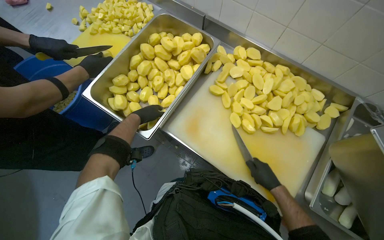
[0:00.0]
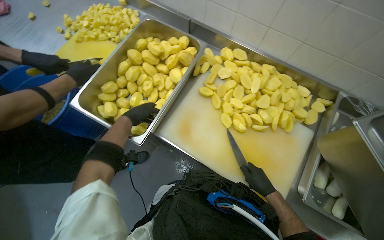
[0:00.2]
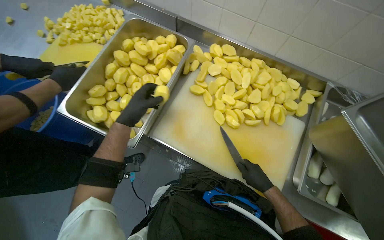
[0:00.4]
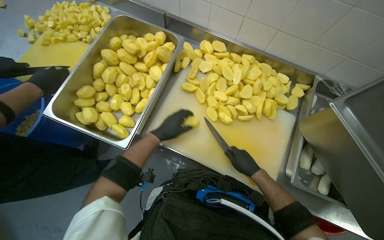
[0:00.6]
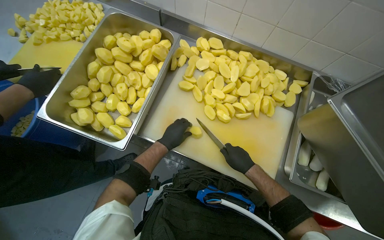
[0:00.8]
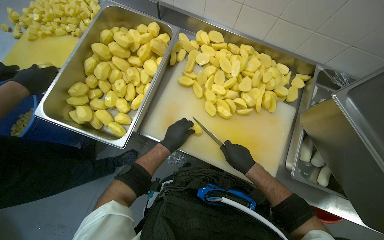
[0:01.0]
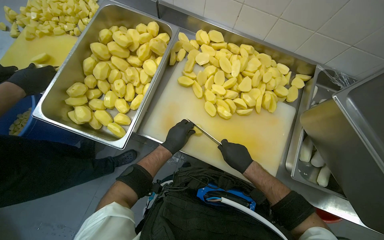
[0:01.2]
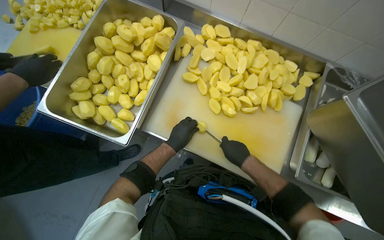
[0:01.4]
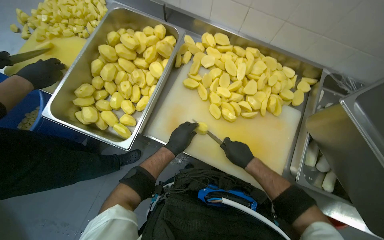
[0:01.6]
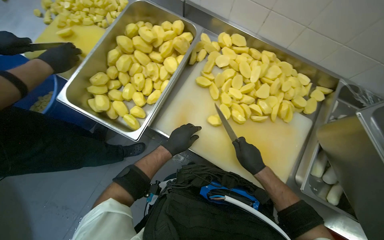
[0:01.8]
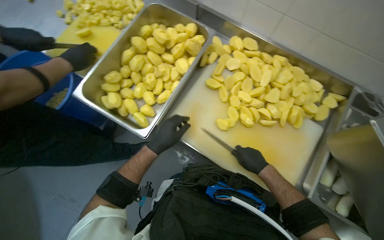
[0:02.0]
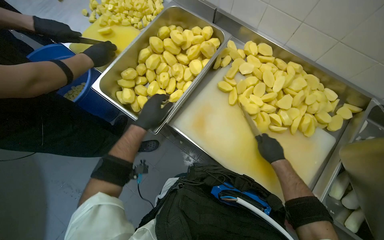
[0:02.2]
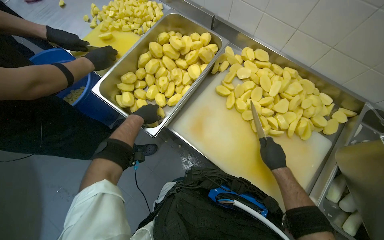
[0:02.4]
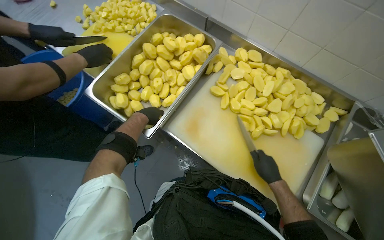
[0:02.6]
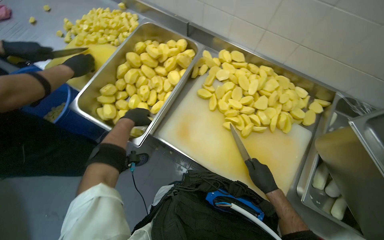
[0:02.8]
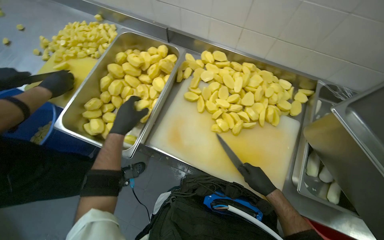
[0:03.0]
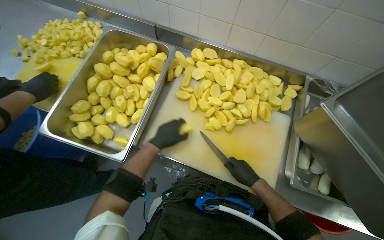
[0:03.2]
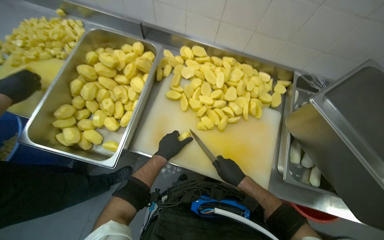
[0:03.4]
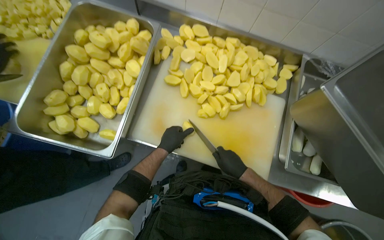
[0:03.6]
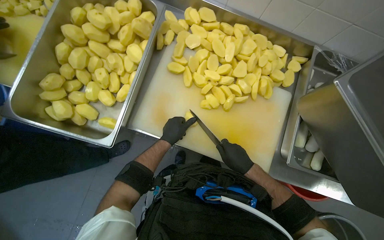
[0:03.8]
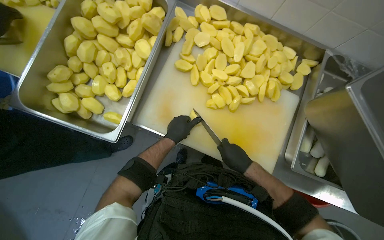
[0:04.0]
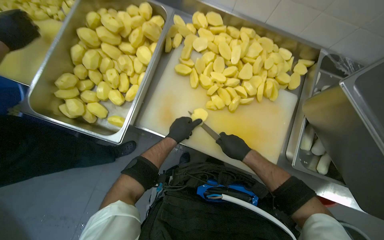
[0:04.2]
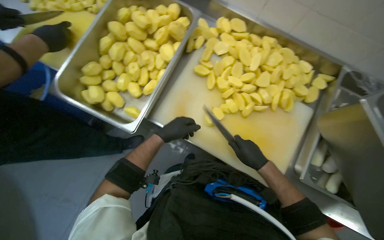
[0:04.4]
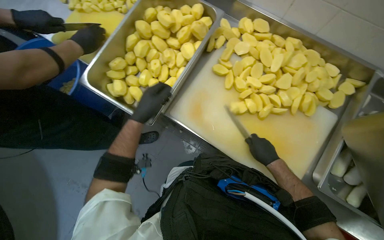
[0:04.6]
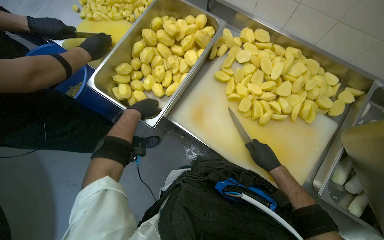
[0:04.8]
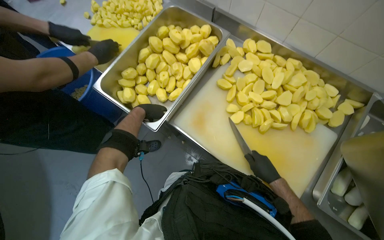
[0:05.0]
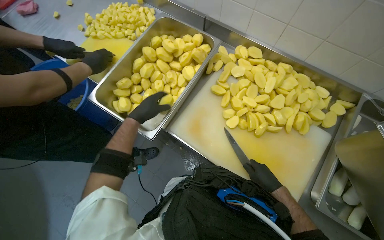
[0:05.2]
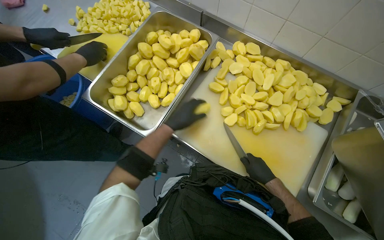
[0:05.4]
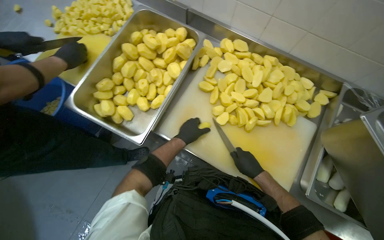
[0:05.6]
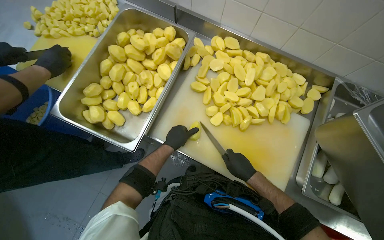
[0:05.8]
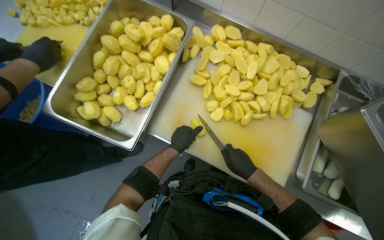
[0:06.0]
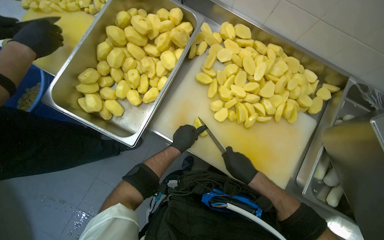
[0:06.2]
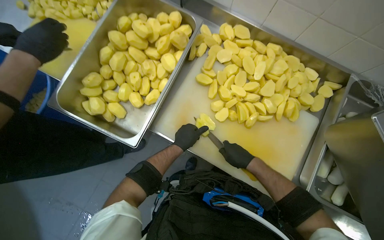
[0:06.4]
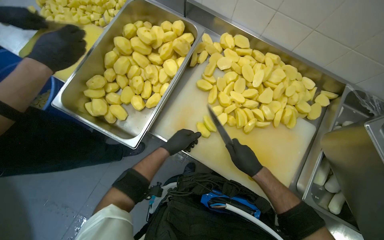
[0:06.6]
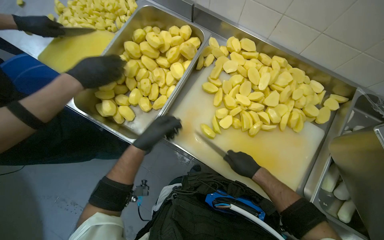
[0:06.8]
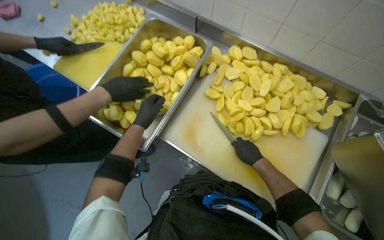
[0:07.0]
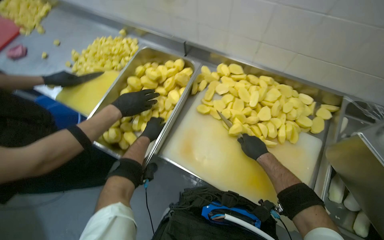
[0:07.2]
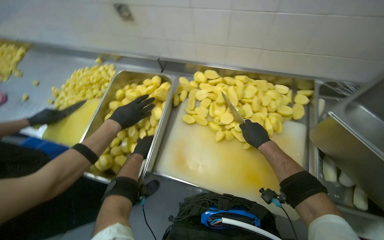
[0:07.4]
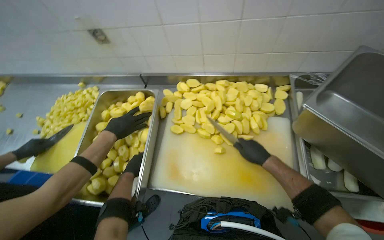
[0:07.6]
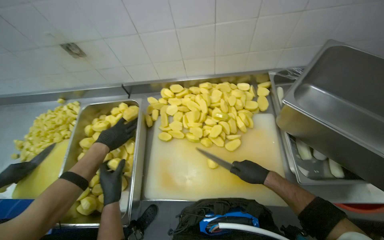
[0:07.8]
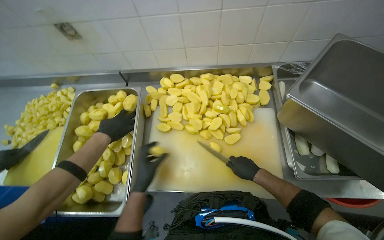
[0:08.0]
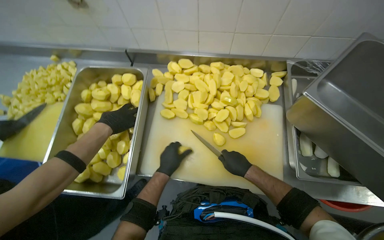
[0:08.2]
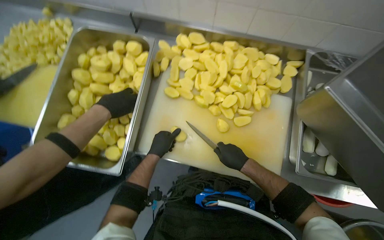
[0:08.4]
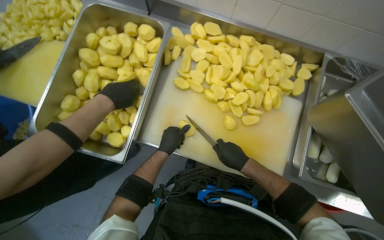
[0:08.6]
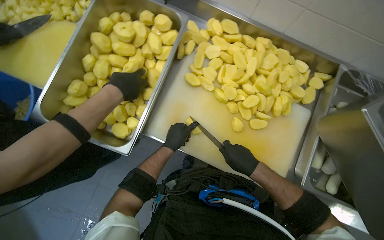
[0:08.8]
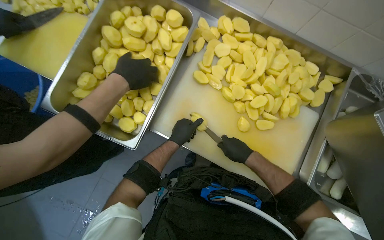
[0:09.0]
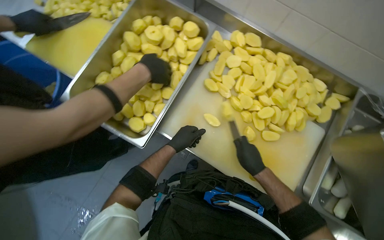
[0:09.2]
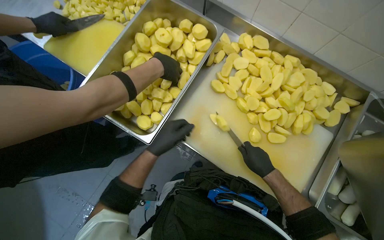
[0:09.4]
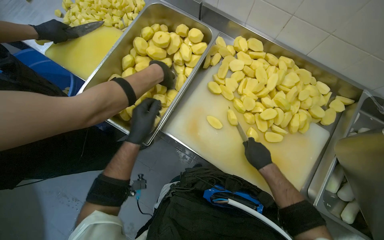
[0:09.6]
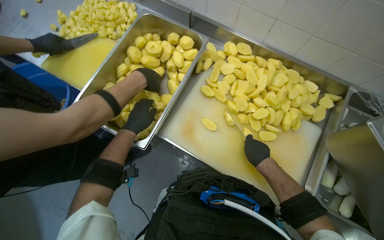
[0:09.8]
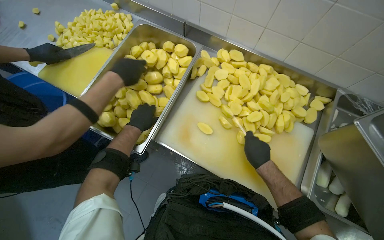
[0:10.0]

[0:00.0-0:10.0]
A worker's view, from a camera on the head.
Job: preparing food.
The whole recording: Dicing potatoes on cutting board. The worker dices peeled potatoes into smaller pieces on a cutting board.
0:00.0 to 0:01.4: The left hand shifts roughly 20 cm to the right.
0:01.4 to 0:02.8: The left hand is displaced to the left and up the picture by some 20 cm.
0:02.8 to 0:04.2: The left hand shifts approximately 20 cm to the right.
0:04.2 to 0:05.8: The left hand goes to the left and returns, roughly 20 cm each way.
0:05.8 to 0:07.2: The left hand goes approximately 15 cm to the left. The right hand heads up the picture, covering approximately 15 cm.
0:08.6 to 0:10.0: The left hand travels to the left and up the picture by about 20 cm.

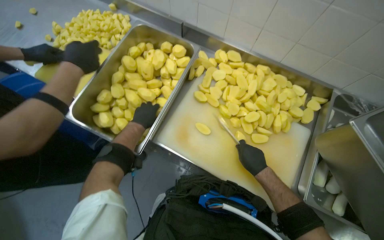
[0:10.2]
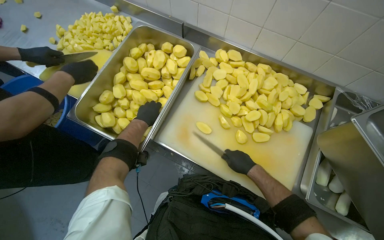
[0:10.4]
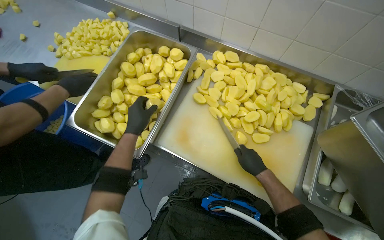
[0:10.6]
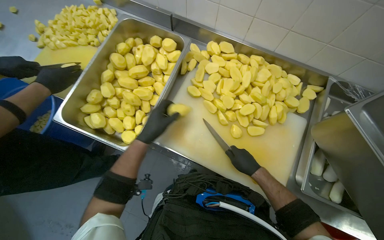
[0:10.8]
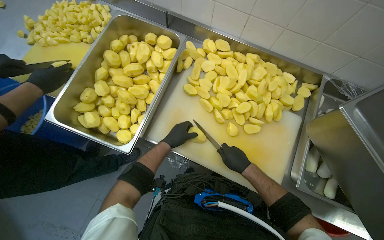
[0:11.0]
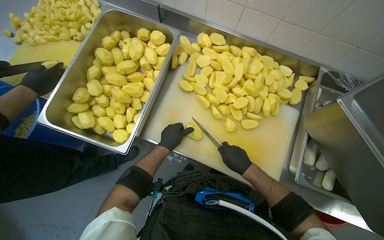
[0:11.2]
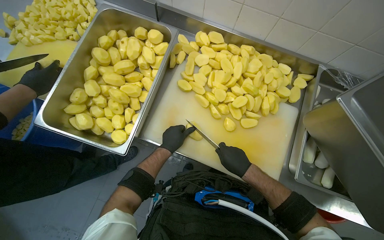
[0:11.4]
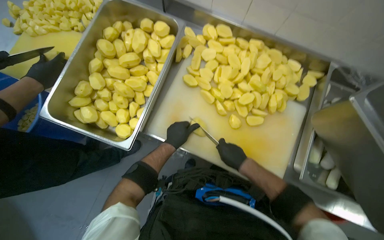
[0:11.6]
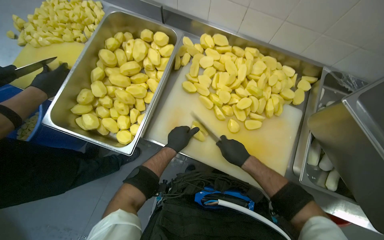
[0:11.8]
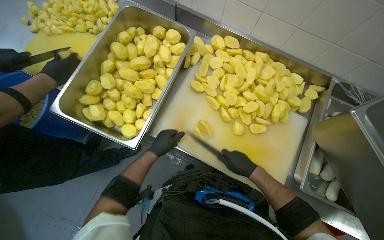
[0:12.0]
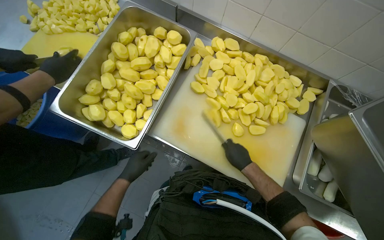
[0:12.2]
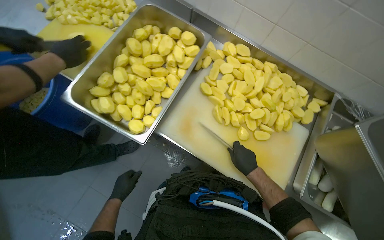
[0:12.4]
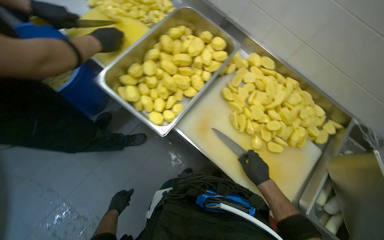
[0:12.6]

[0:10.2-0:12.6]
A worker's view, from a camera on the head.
Job: preparing food.
The whole recording: Dicing potatoes on cutting board. The worker dices peeled potatoes into smaller pieces on a cutting board.
0:10.2 to 0:11.4: The left hand travels to the right and down the picture by about 20 cm.
0:11.4 to 0:12.6: The left hand shifts approximately 50 cm down the picture and to the left.

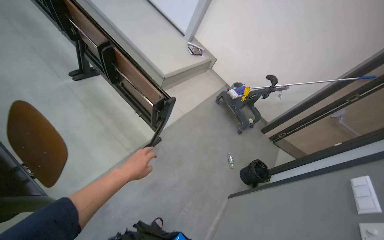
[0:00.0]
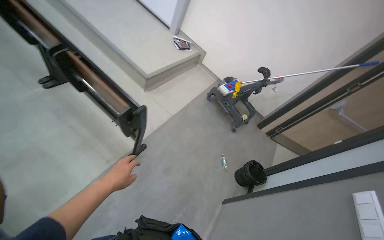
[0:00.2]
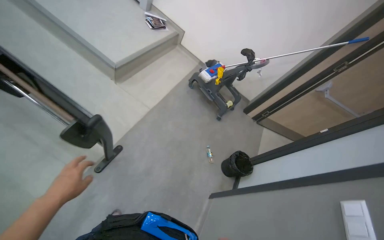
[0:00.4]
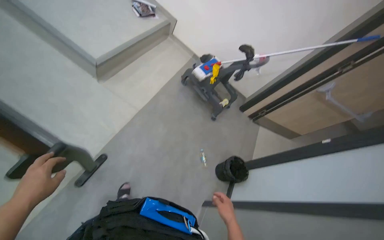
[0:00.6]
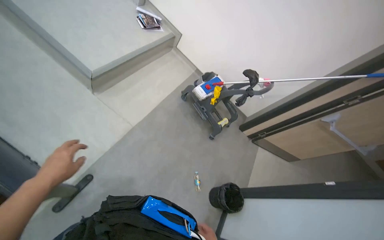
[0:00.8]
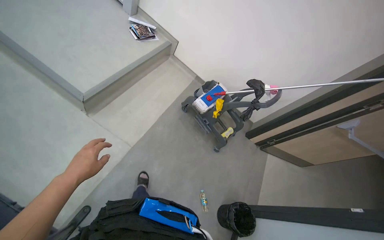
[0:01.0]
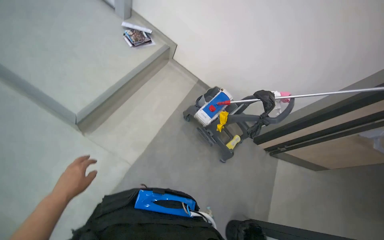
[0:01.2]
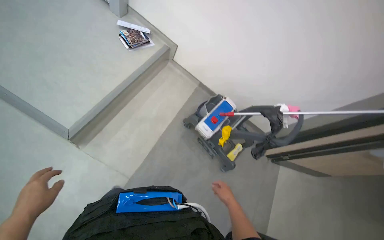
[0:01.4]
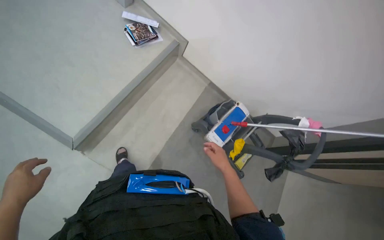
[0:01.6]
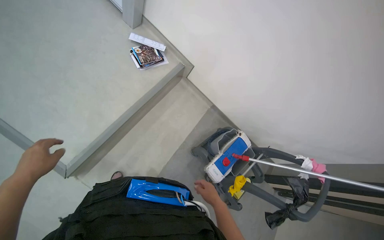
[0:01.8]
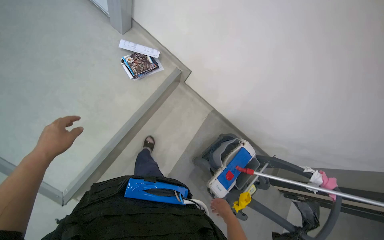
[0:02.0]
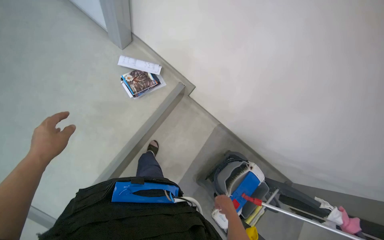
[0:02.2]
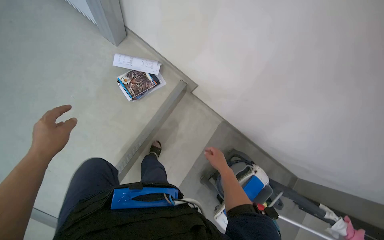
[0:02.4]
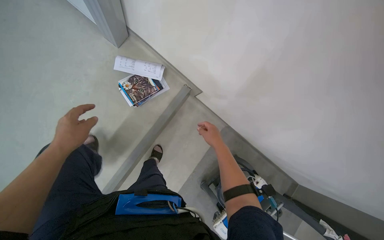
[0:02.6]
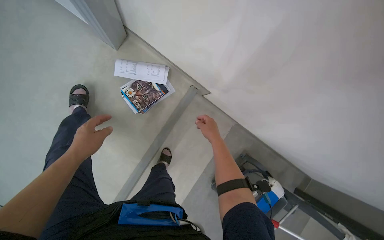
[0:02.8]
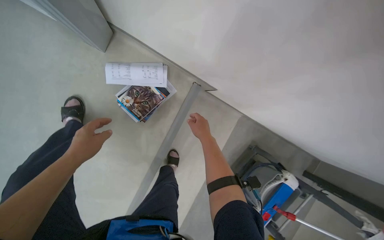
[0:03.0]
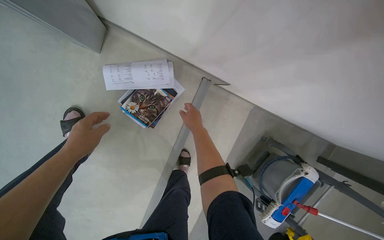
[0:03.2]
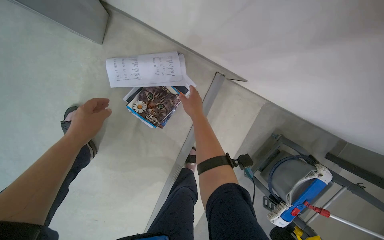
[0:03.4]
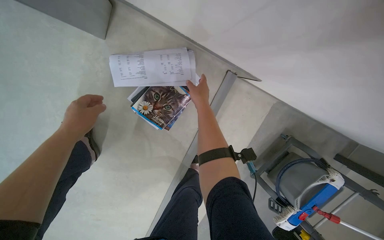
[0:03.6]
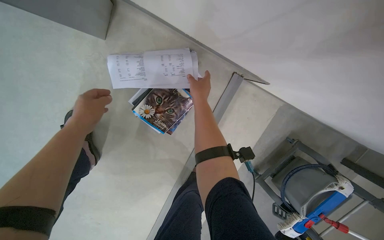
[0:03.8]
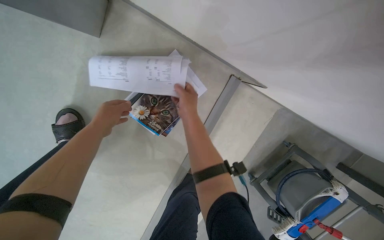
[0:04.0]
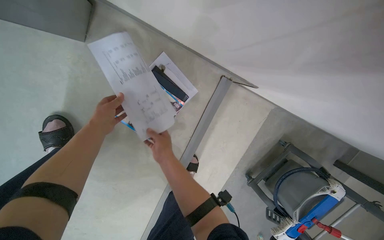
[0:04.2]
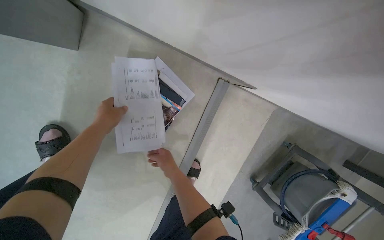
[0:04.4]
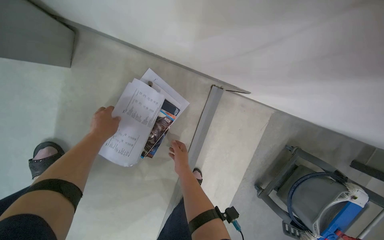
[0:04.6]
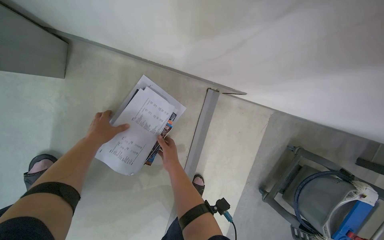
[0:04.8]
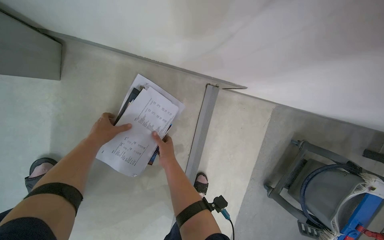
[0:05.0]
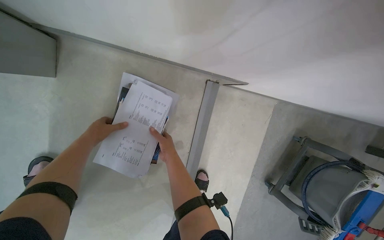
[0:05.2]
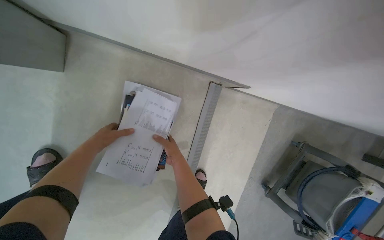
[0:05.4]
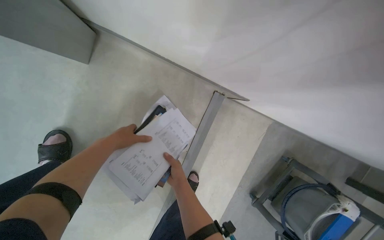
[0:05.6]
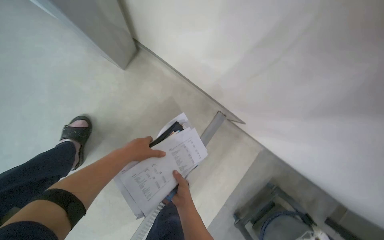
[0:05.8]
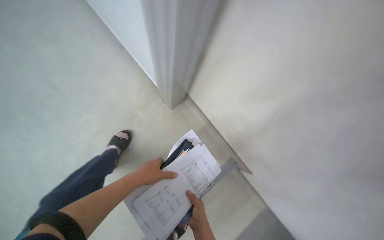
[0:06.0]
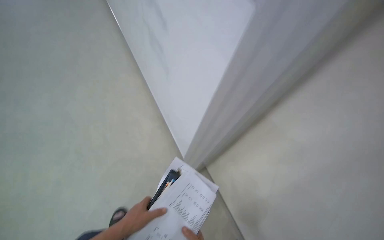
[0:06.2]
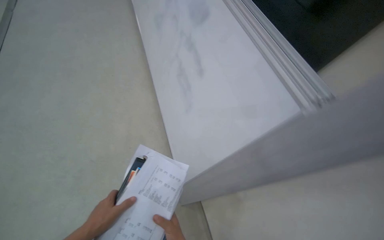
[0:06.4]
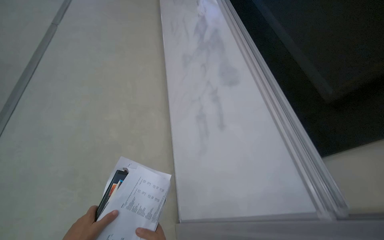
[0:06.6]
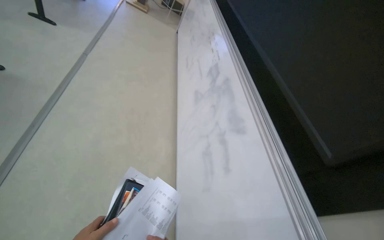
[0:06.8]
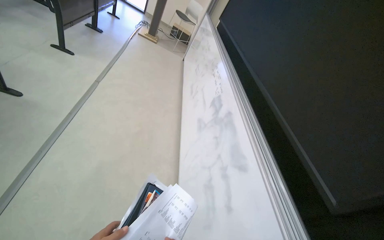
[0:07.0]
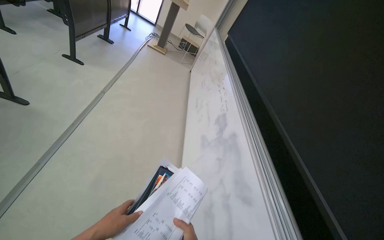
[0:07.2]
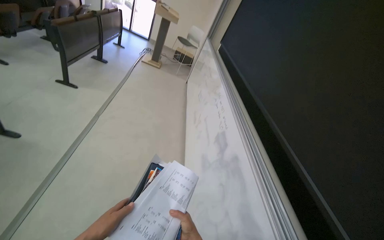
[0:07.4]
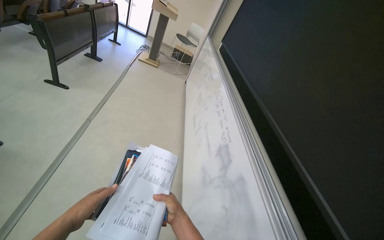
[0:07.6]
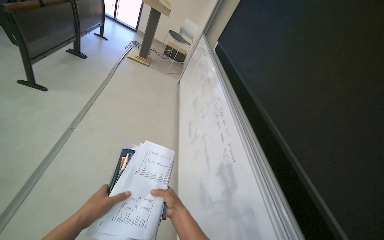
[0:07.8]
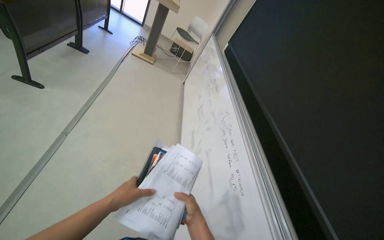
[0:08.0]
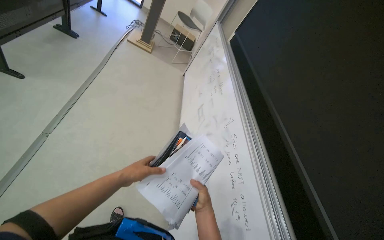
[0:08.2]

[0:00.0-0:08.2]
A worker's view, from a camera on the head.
Job: organizing items.
The whole recording: Tidying lecture hall front area. The worker picks up papers, adjusts a chair, slides whiteboard panels, and erases the whiteboard.
0:00.0 to 0:01.6: The wearer moves approximately 1.5 m. The camera pitches downward, by some 20 degrees.
0:01.6 to 0:03.2: The camera is carried about 1 m. The wearer looks about 25 degrees further downward.
0:03.2 to 0:05.0: The right hand shifts some 15 cm to the left.
0:05.0 to 0:06.6: The view tips upward by approximately 20 degrees.
